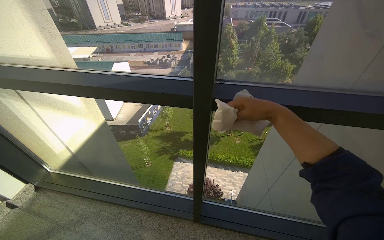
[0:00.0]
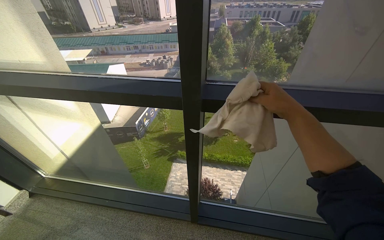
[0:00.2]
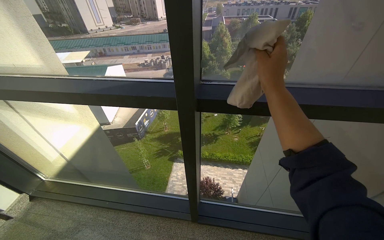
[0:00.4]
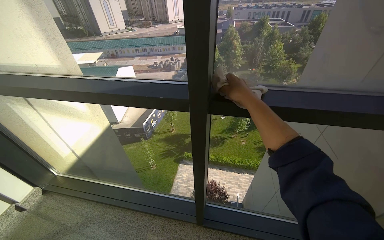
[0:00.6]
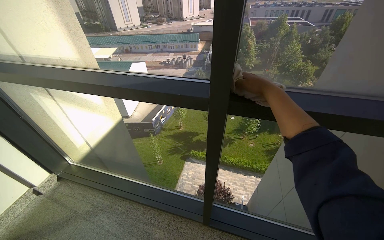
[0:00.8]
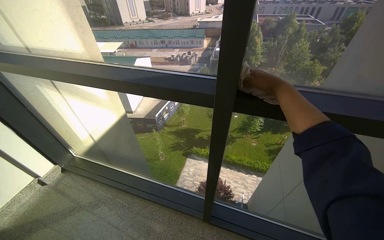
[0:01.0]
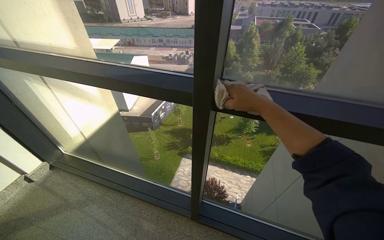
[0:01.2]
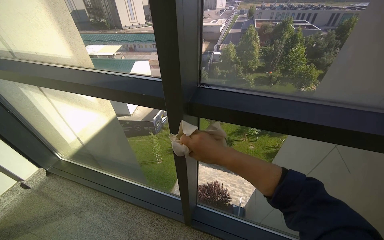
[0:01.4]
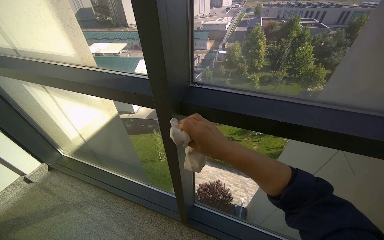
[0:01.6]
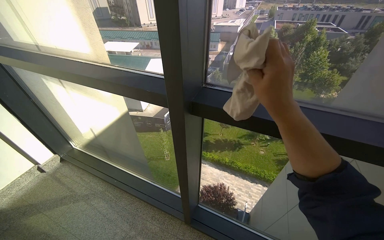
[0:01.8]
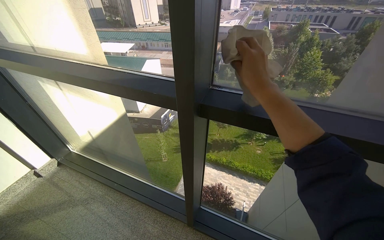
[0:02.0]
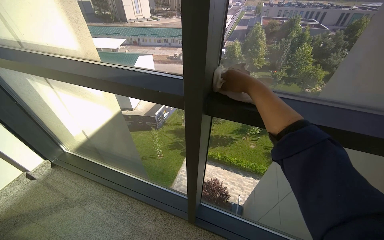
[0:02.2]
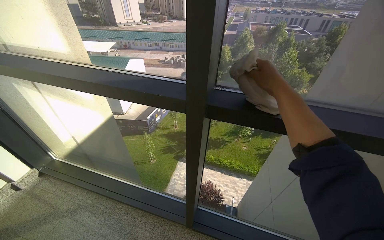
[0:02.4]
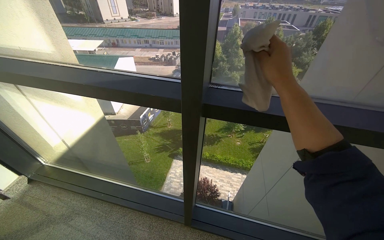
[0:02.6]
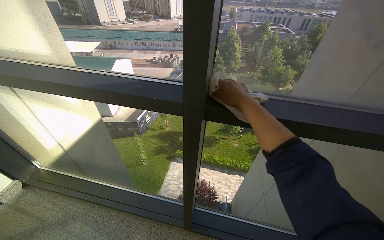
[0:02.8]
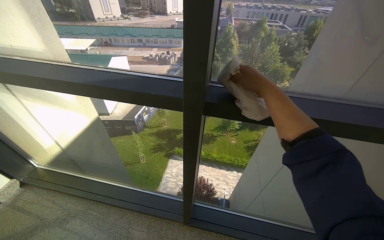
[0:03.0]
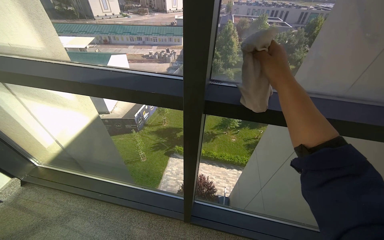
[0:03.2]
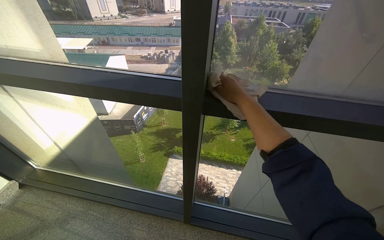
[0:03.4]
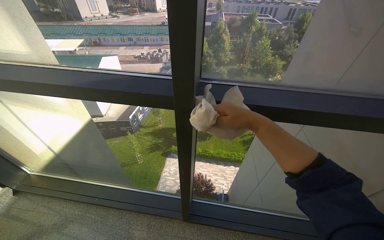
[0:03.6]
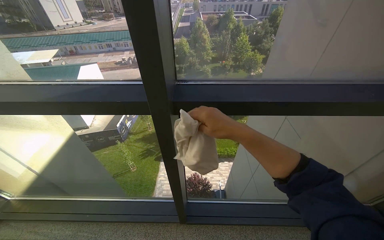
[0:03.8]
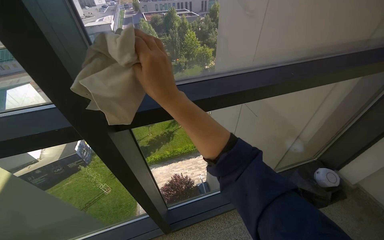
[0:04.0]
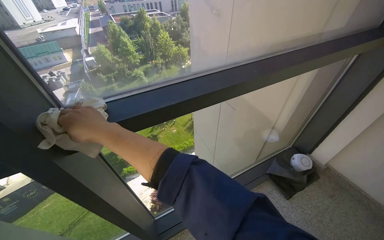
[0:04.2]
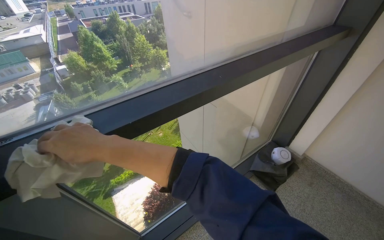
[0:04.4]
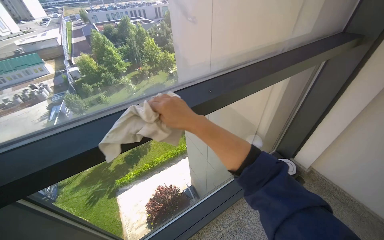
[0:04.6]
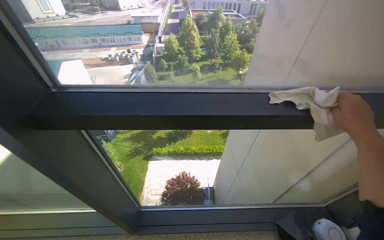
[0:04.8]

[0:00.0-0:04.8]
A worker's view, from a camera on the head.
Job: wiping surfaces.
The whole recording: Wiping window frames. The worker wipes the window frames with a cloth.
0.0 to 1.6 s: The right hand is displaced down the picture by some 10 cm.
1.6 to 3.2 s: The right hand heads up the picture, covering about 15 cm.
3.2 to 4.8 s: The head travels approximately 40 cm.

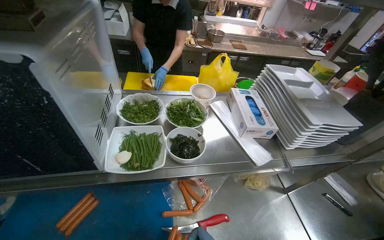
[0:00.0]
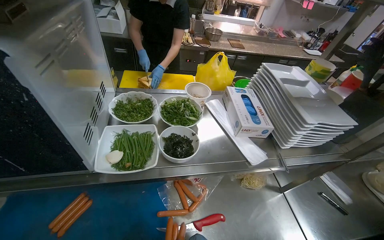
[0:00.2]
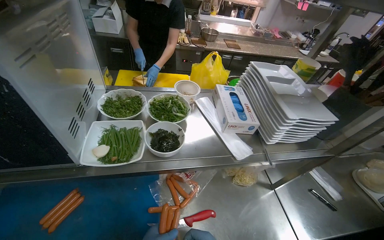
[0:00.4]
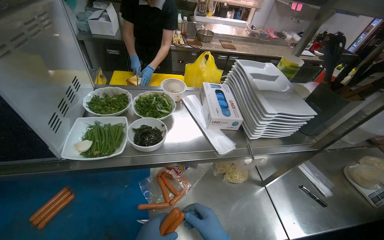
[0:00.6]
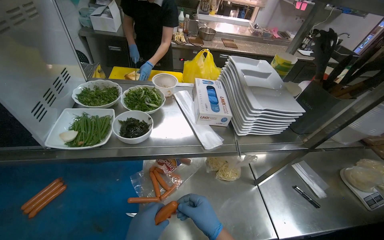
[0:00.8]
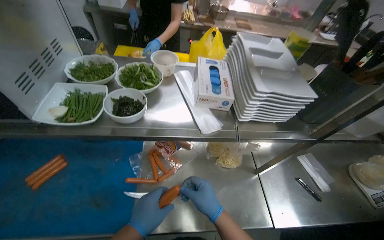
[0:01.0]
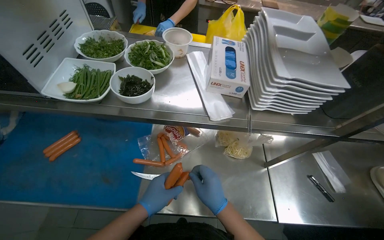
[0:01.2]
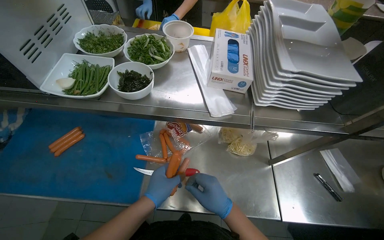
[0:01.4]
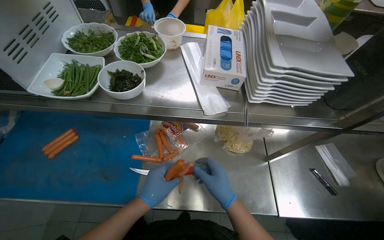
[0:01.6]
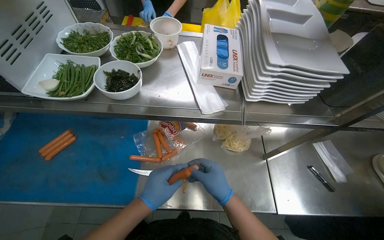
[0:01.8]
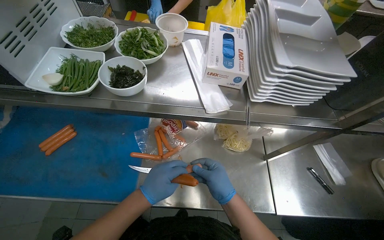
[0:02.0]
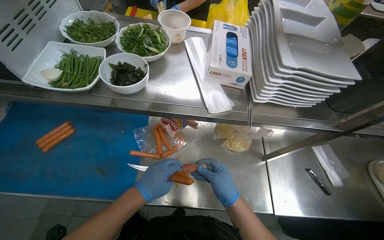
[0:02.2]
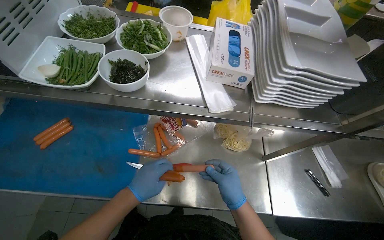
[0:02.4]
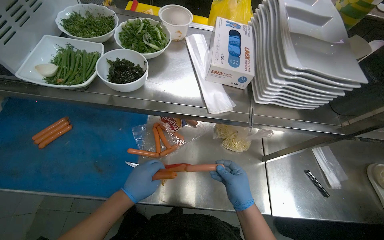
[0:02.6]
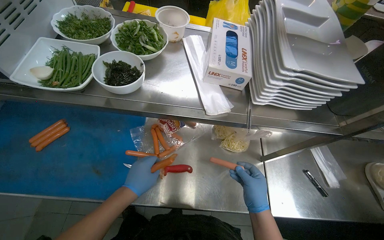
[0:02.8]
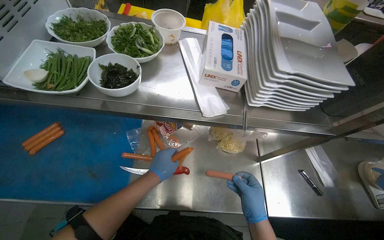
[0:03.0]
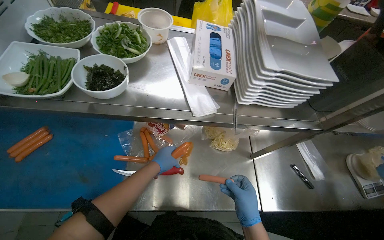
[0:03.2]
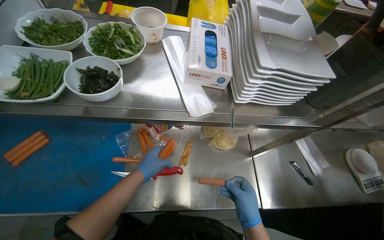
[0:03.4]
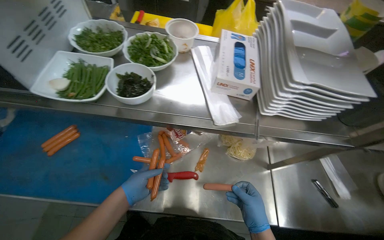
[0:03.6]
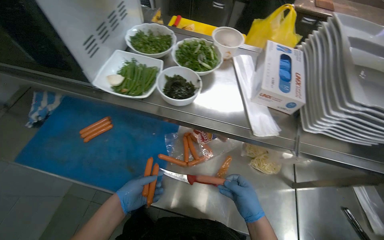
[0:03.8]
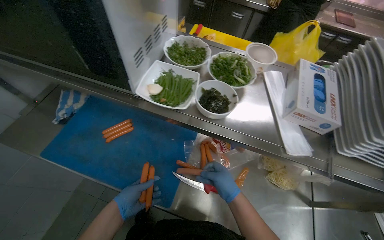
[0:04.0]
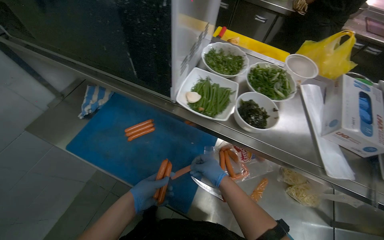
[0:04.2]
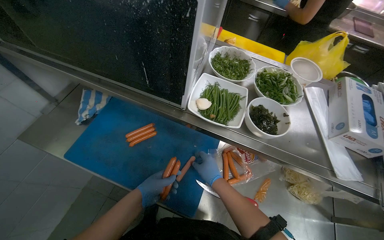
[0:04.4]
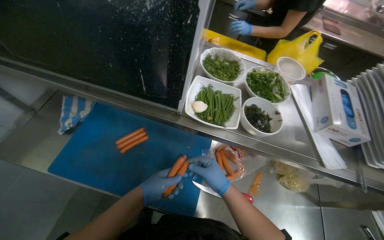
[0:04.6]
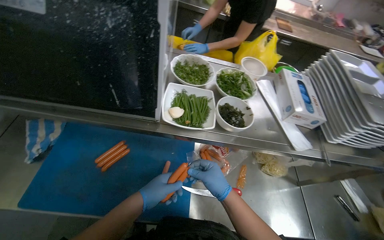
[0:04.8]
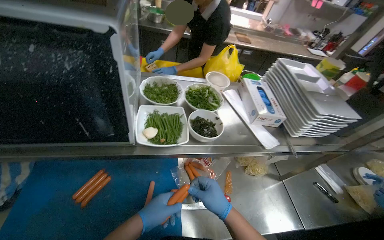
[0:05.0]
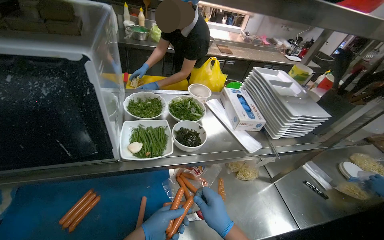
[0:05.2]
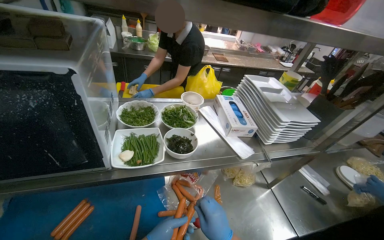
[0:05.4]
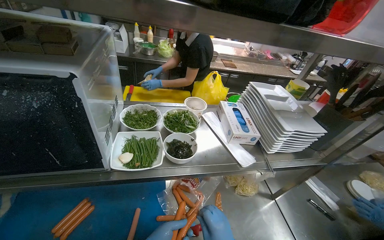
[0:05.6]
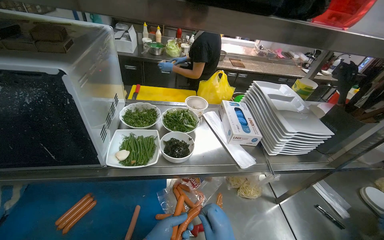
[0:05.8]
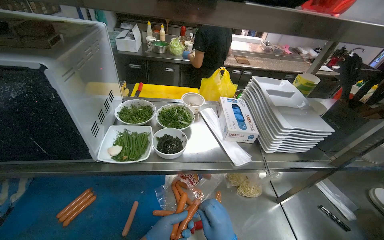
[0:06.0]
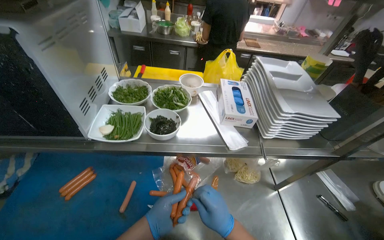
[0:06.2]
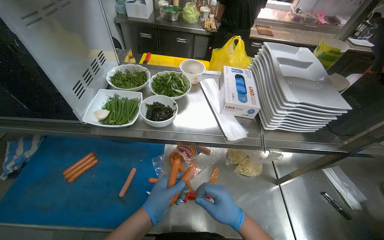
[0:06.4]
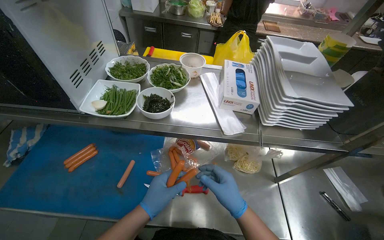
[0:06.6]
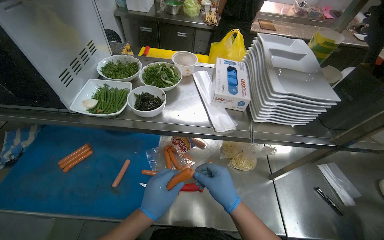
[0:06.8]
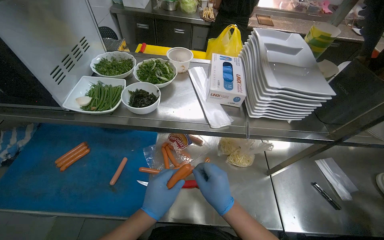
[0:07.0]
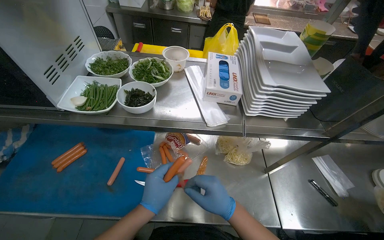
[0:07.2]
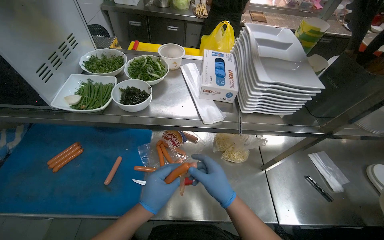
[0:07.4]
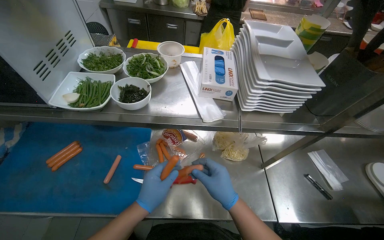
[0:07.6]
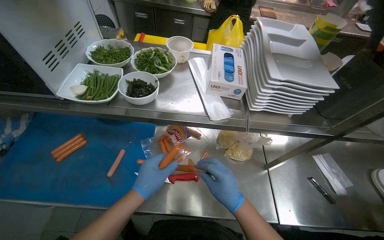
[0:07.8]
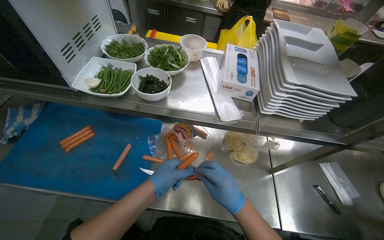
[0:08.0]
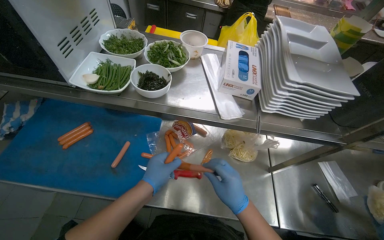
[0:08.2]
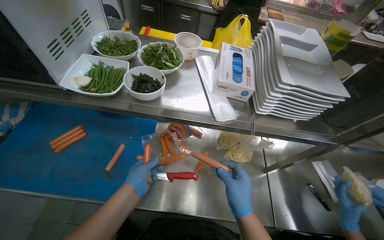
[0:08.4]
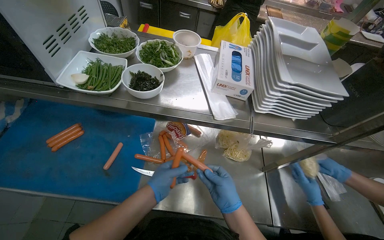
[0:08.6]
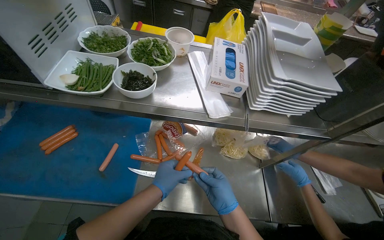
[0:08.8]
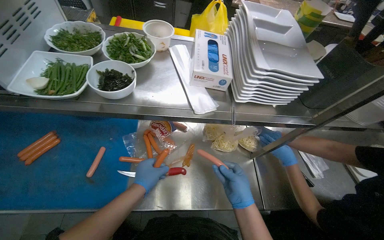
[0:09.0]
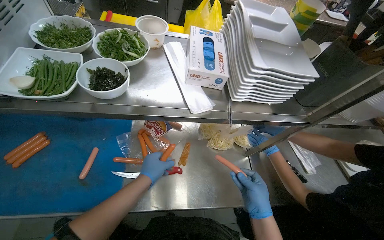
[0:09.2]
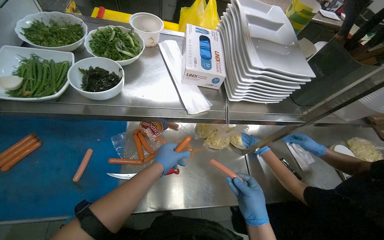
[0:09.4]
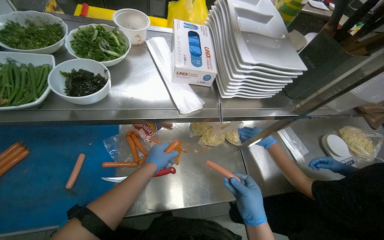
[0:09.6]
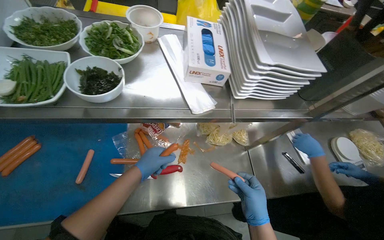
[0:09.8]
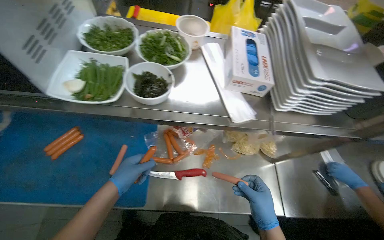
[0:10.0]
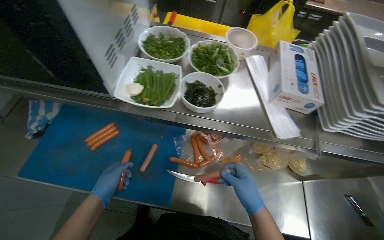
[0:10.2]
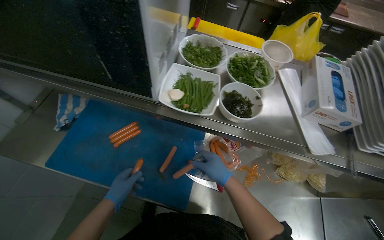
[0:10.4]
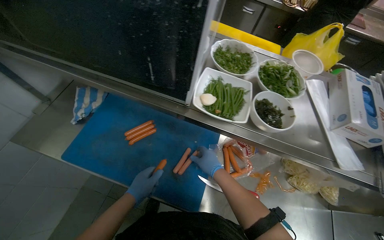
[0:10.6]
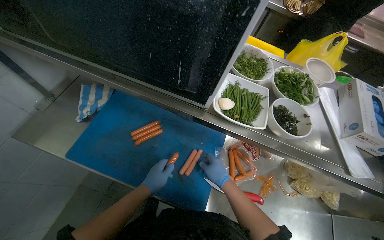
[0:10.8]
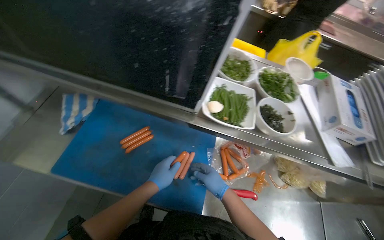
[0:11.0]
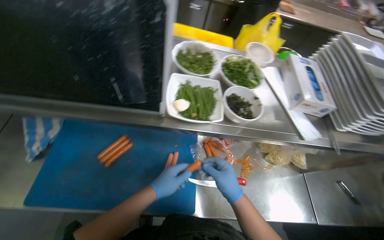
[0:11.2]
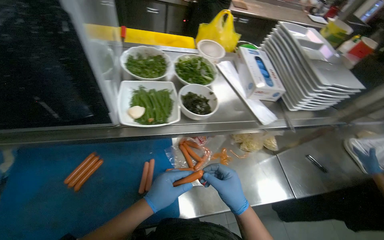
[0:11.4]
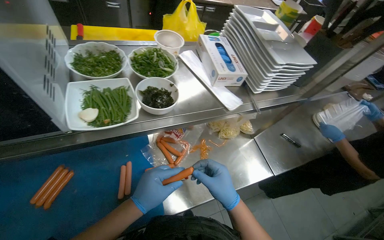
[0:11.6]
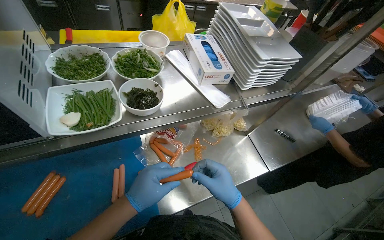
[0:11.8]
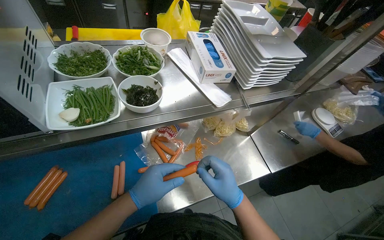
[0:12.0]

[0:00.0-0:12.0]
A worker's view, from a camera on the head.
Job: preparing food.
The whole recording: Peeling sausages. The worker peels the skin off sausages.
0.0 to 1.6 s: The wearer looks some 10 degrees further downward.
1.6 to 3.0 s: The right hand travels to the right by some 10 cm.
3.0 to 4.4 s: The head turns to the left by about 20 degrees. The right hand is displaced to the left and up the picture by some 40 cm, while the left hand shifts some 35 cm to the left.
4.4 to 6.0 s: The head turns to the right by some 25 degrees. The view tips upward by some 15 degrees.
7.6 to 9.0 s: The right hand travels farther from the camera and to the right by some 10 cm.
9.0 to 10.4 s: The left hand moves to the left, roughly 35 cm.
10.4 to 12.0 s: The head rotates roughly 35 degrees to the right. The left hand goes about 30 cm to the right and up the picture. The right hand is displaced nearer to the camera by about 15 cm.

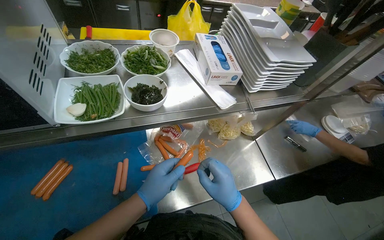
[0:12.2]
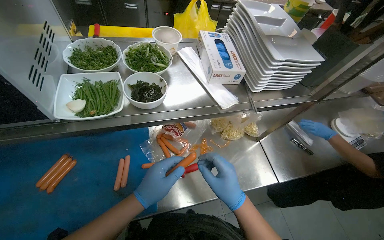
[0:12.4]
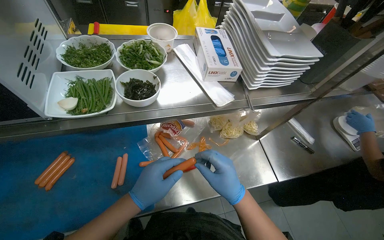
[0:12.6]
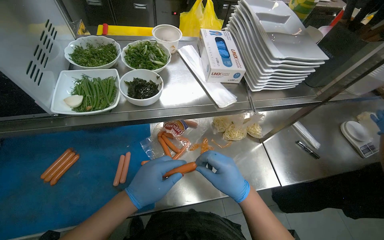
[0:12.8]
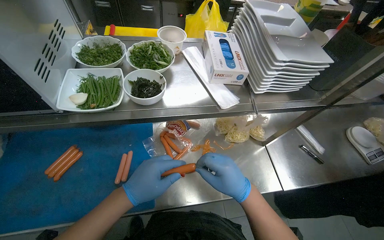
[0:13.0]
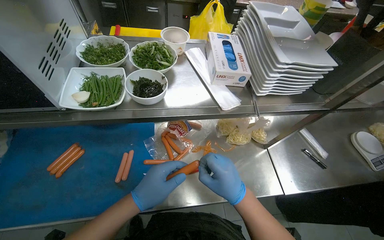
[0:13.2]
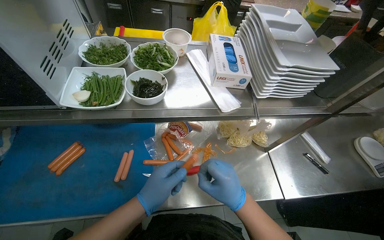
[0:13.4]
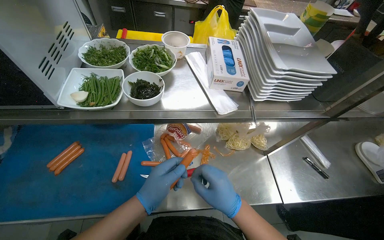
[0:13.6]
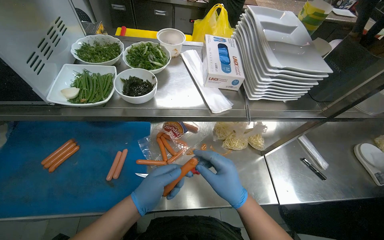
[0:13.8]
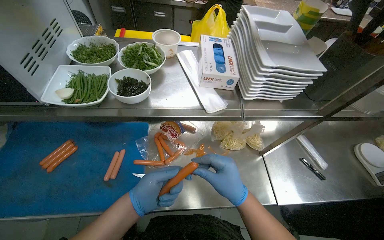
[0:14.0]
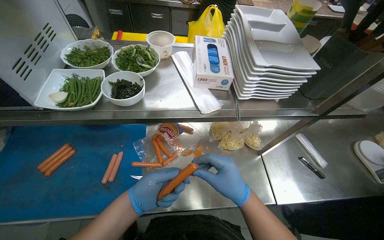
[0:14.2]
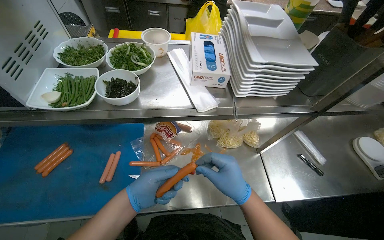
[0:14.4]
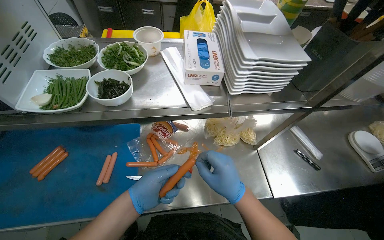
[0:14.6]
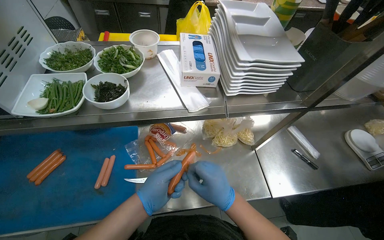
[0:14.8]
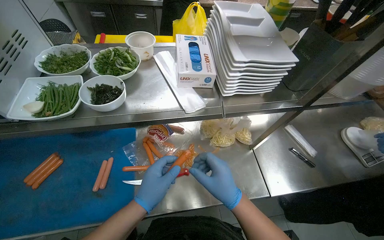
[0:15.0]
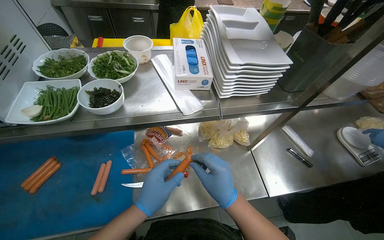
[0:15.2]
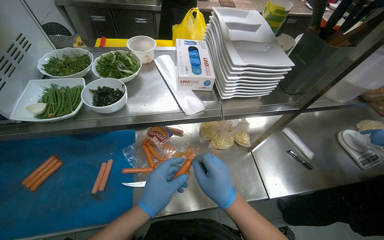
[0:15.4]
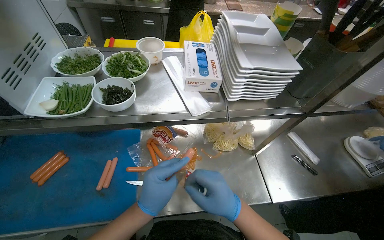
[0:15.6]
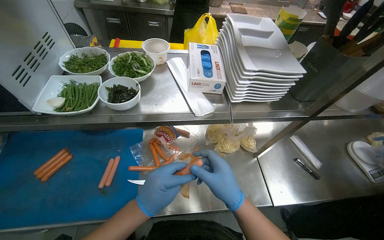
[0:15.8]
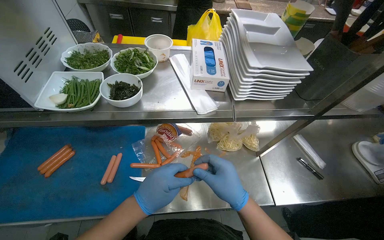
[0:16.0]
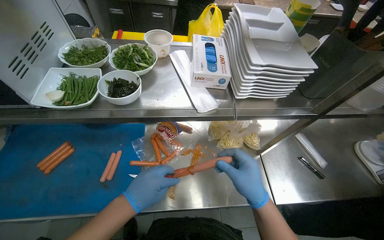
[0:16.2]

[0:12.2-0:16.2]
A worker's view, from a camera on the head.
Job: preparing food.
The whole recording: Peeling sausages. The worker peels the skin off sausages.
12.2 to 13.6 s: The hands work in one place, with small movements.
13.6 to 14.8 s: The hands are busy where they are.
14.8 to 16.2 s: The hands make small movements and keep their place.
